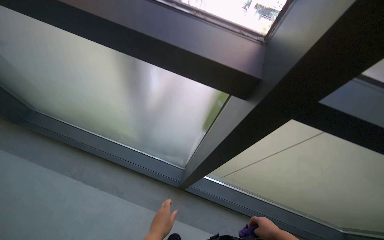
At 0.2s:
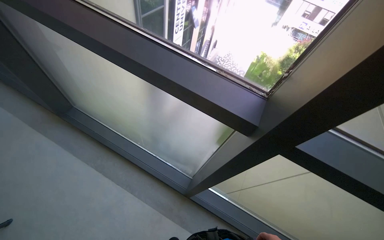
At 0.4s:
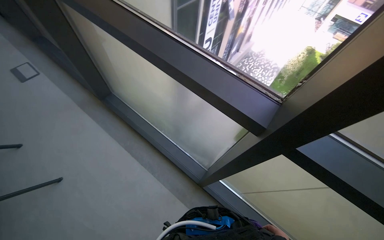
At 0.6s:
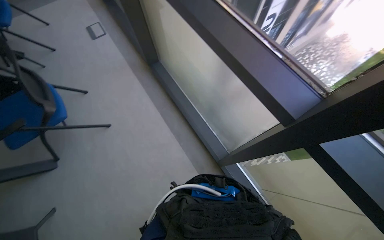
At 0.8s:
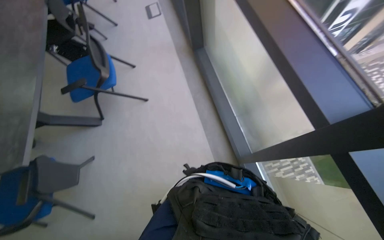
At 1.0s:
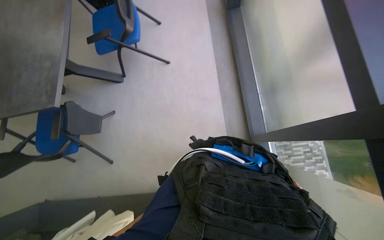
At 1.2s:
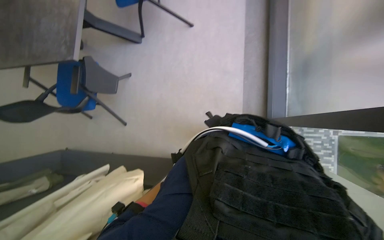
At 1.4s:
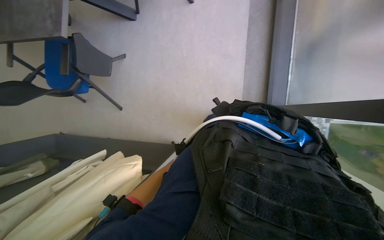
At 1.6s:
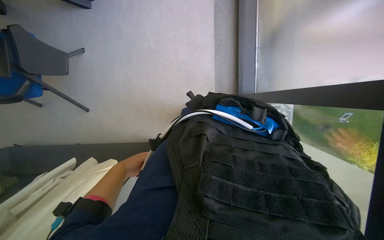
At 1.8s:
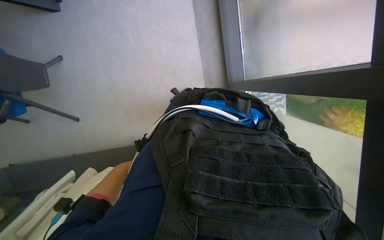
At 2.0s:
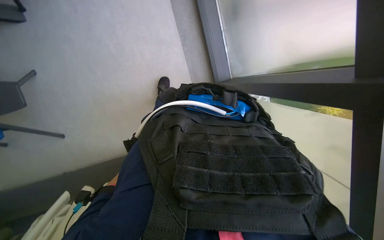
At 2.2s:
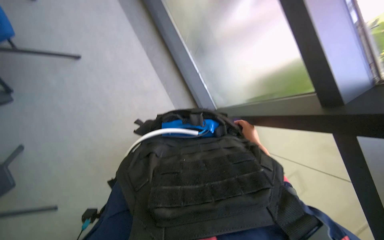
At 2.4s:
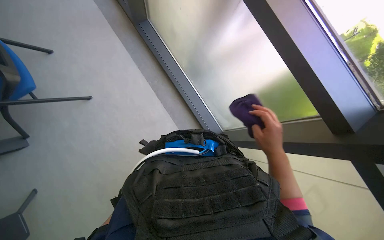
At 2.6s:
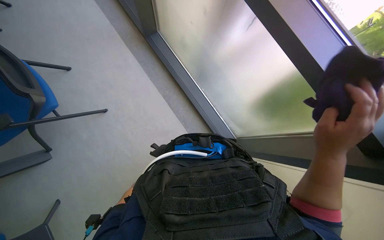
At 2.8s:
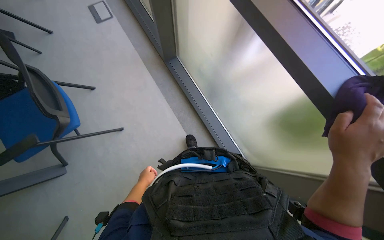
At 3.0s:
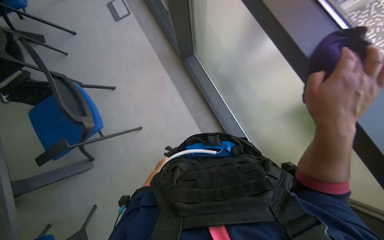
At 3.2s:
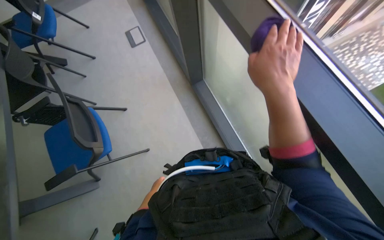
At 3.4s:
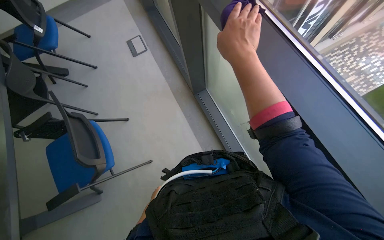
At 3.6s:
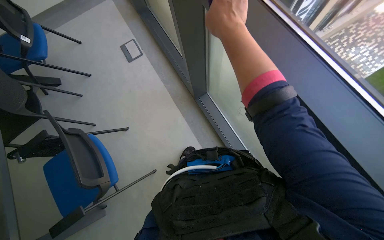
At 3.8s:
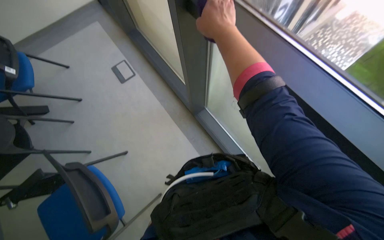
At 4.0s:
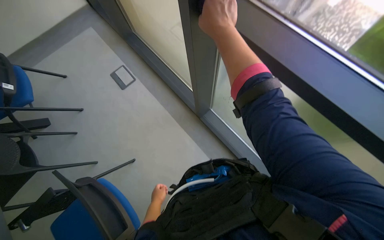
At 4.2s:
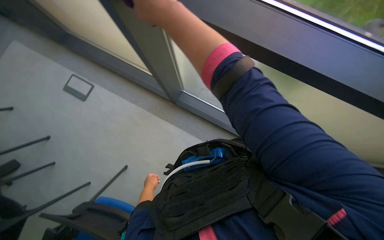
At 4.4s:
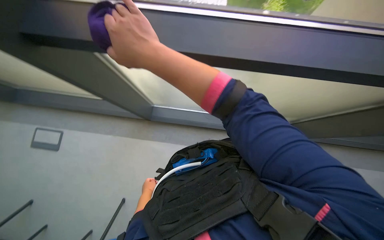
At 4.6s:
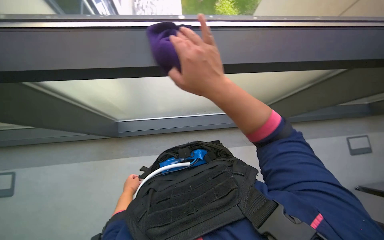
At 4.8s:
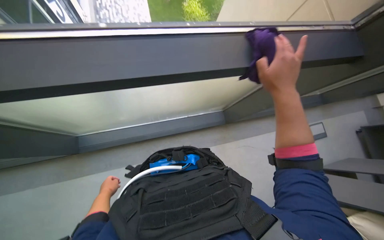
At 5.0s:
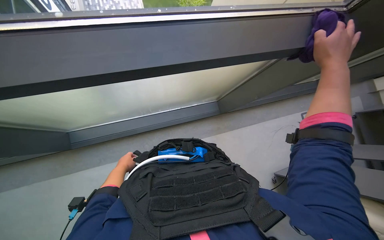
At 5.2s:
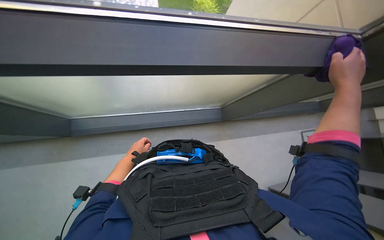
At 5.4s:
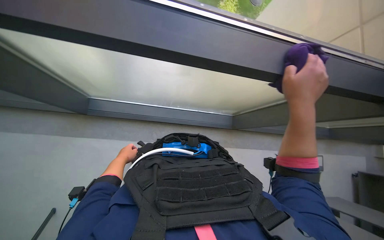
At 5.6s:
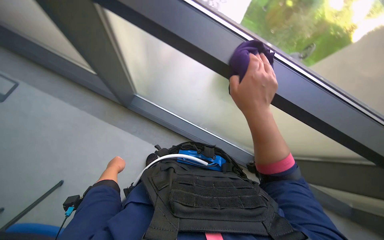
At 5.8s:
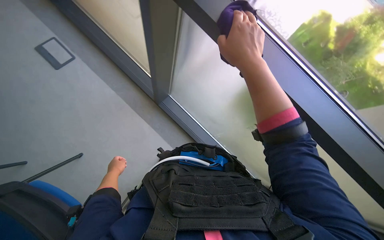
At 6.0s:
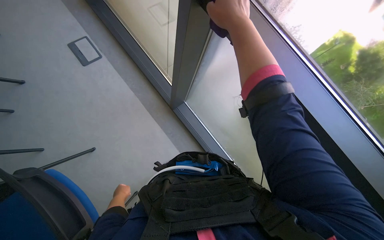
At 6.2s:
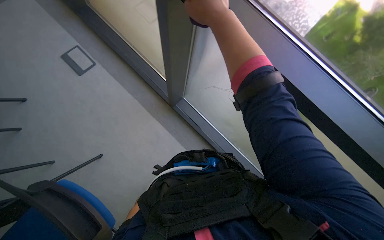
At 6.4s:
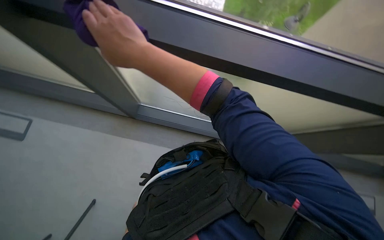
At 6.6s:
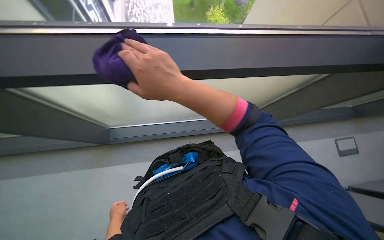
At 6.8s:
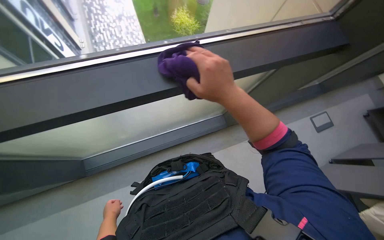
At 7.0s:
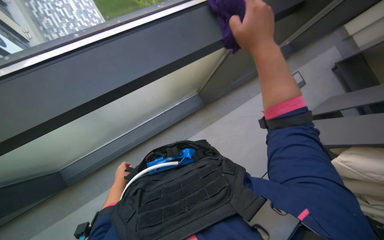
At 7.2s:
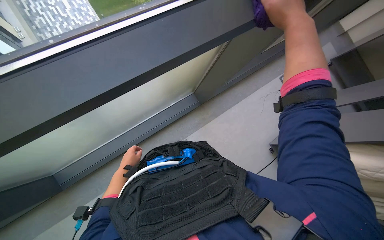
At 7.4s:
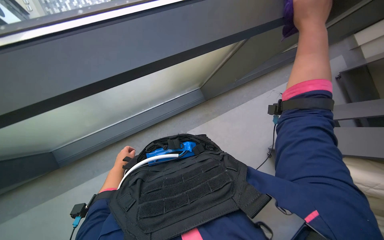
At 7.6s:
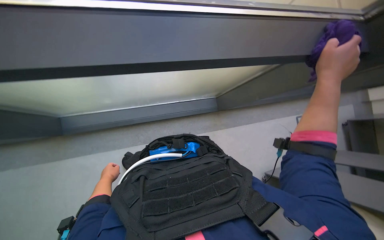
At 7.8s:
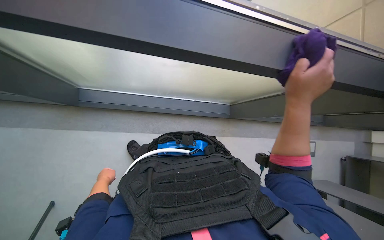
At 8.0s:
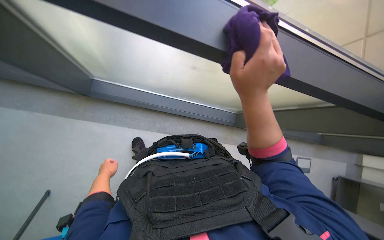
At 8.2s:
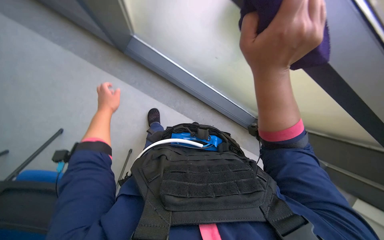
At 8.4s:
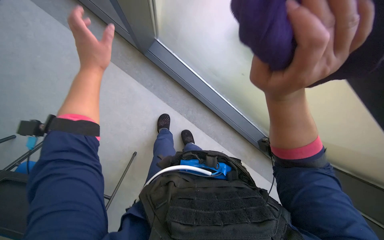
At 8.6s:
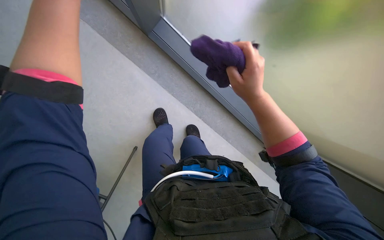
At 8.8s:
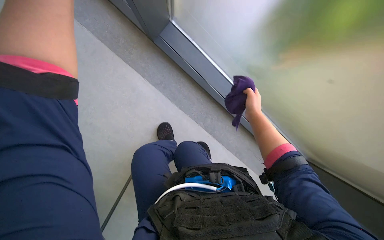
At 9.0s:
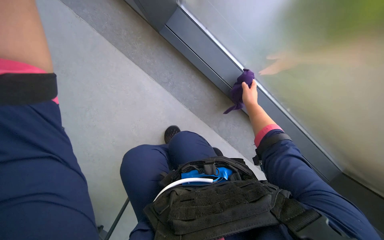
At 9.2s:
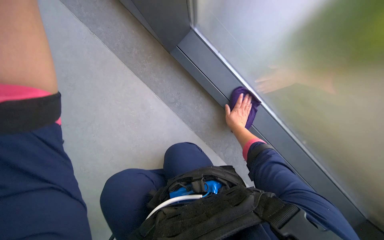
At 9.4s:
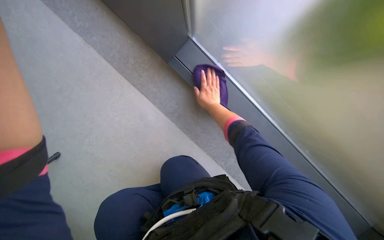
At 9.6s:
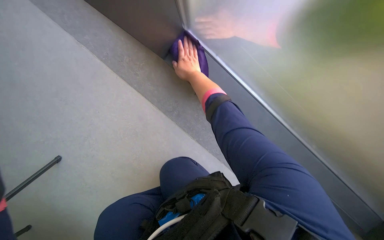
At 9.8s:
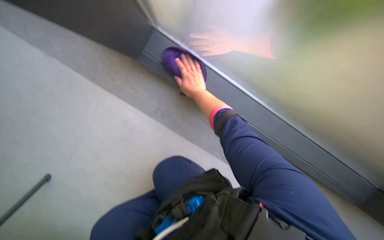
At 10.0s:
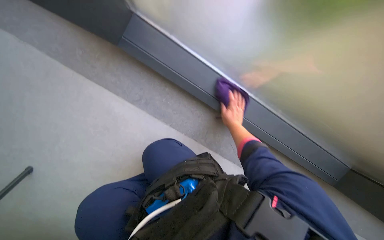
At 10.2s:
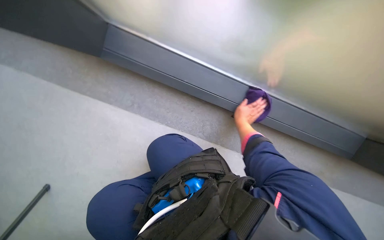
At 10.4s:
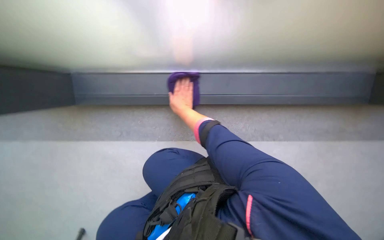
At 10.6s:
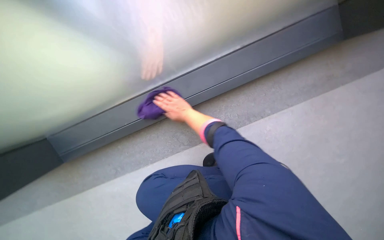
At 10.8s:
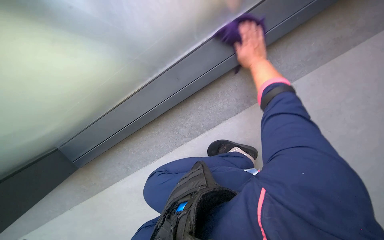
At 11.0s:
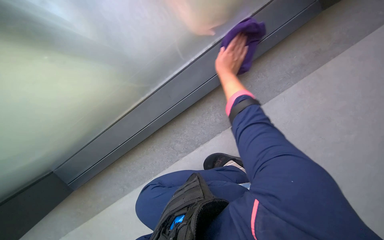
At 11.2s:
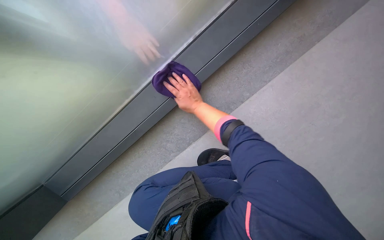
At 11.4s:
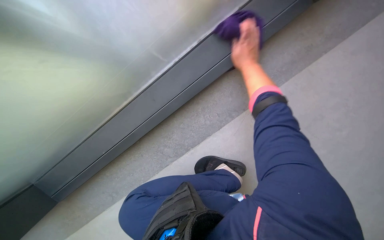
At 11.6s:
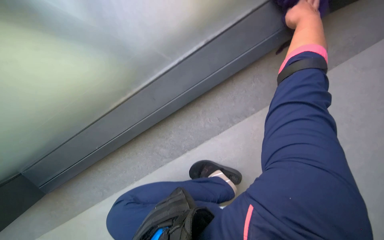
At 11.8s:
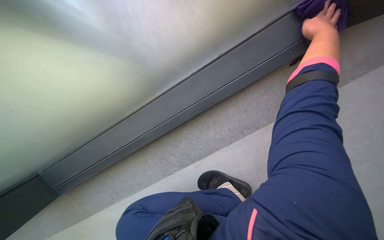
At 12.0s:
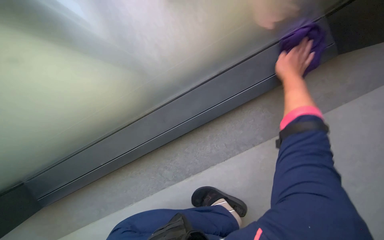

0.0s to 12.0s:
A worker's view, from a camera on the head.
Job: wiping surfaces.
The whole recording: Wiping window frame. The worker wipes the window frame with a purple cloth.
0.0s to 1.6s: The head rotates approximately 65 degrees to the left. The wearer looks about 40 degrees further downward.
1.6s to 3.0s: The camera pitches upward, by roughly 20 degrees. The scene rotates counterclockwise by approximately 30 degrees.
3.0s to 4.4s: The wearer's head swings approximately 60 degrees to the right.
6.0s to 7.6s: The head turns to the right by roughly 40 degrees. The camera pitches downward, by some 15 degrees.
7.6s to 9.0s: The head turns to the left by about 15 degrees. The right hand heads farther from the camera, covering about 50 cm.
9.0s to 10.4s: The right hand swings left and right, roughly 25 cm each way, with 2 reversals.

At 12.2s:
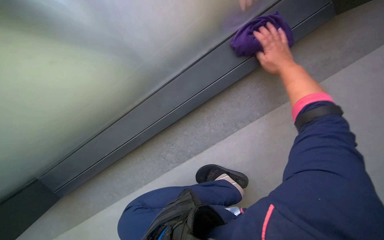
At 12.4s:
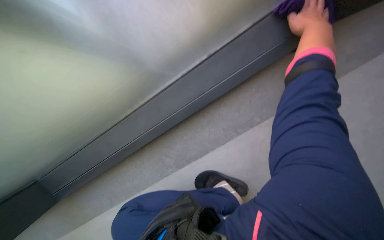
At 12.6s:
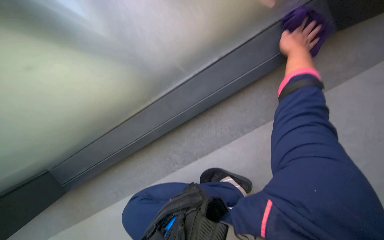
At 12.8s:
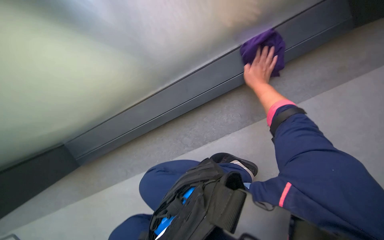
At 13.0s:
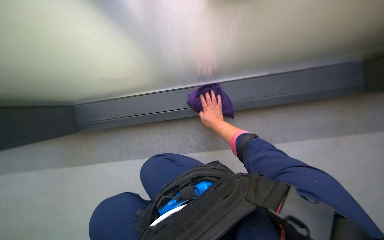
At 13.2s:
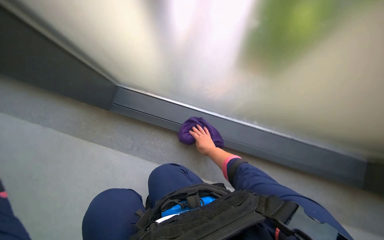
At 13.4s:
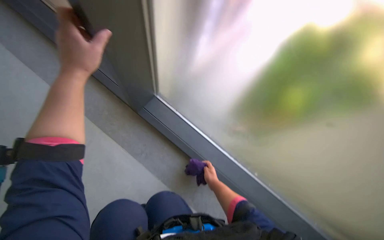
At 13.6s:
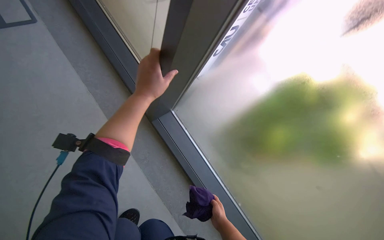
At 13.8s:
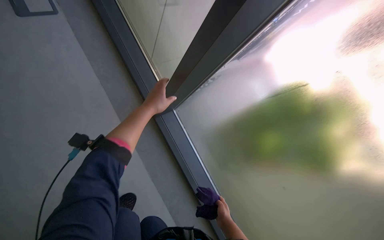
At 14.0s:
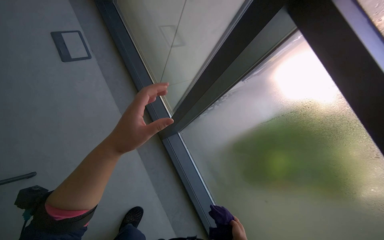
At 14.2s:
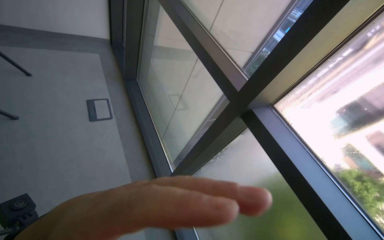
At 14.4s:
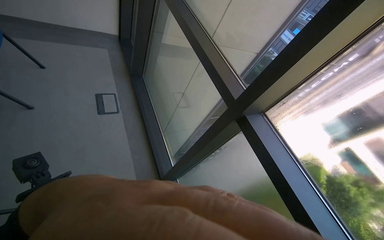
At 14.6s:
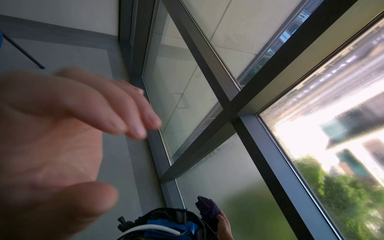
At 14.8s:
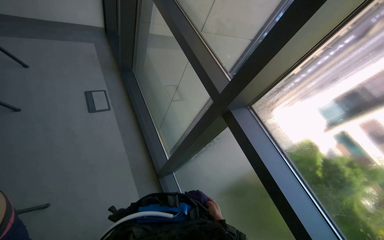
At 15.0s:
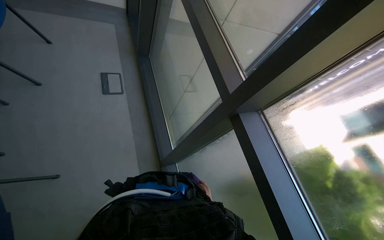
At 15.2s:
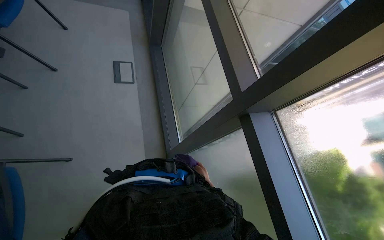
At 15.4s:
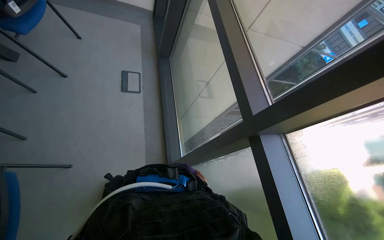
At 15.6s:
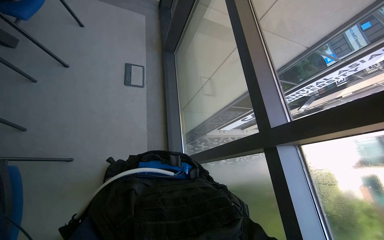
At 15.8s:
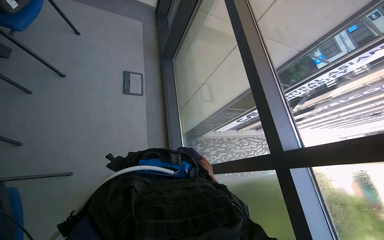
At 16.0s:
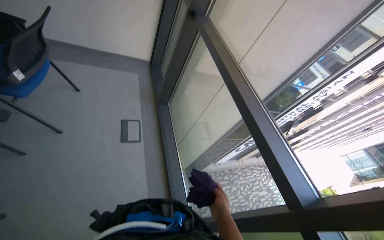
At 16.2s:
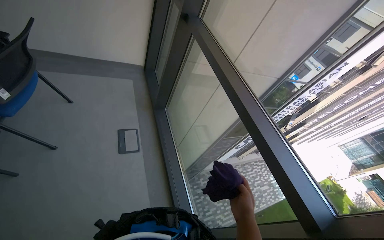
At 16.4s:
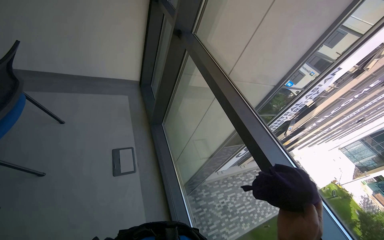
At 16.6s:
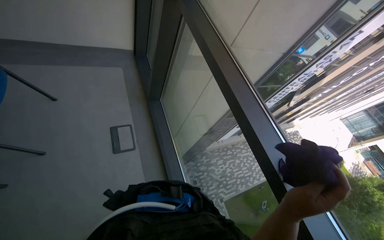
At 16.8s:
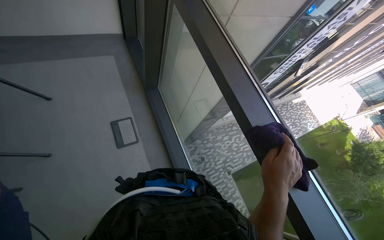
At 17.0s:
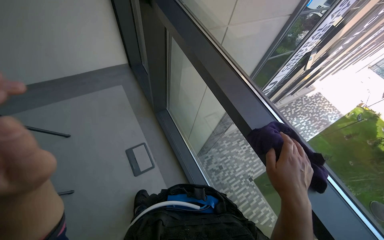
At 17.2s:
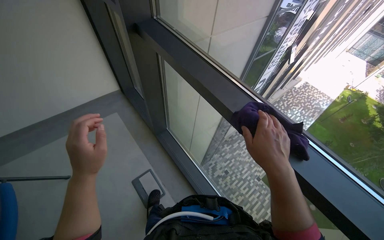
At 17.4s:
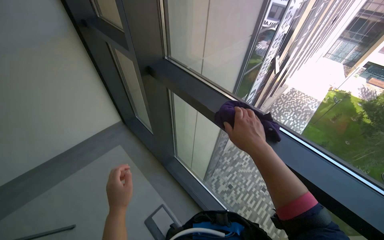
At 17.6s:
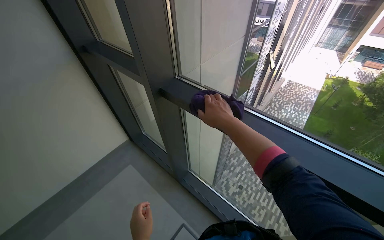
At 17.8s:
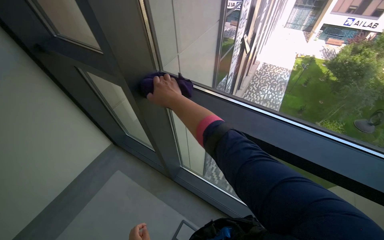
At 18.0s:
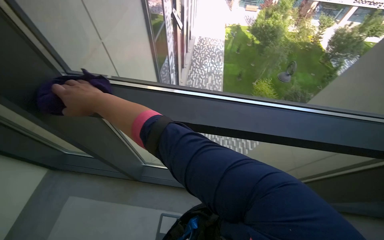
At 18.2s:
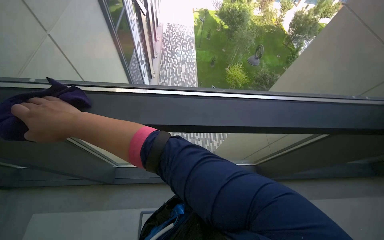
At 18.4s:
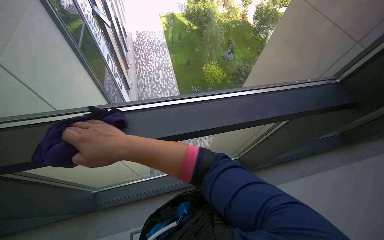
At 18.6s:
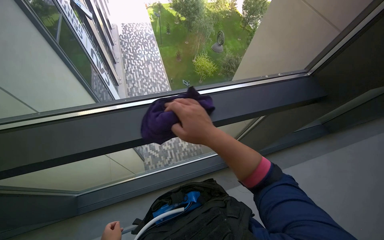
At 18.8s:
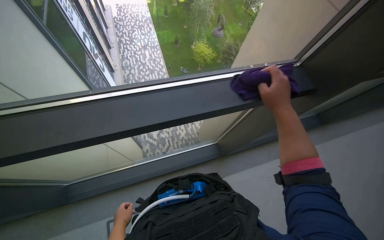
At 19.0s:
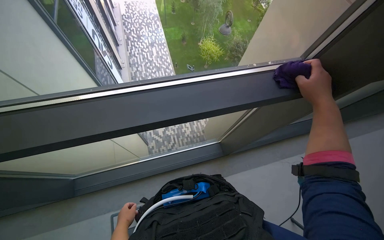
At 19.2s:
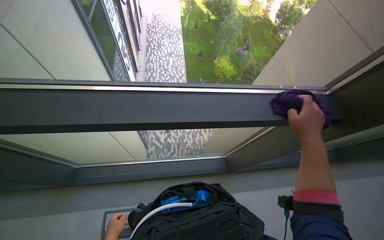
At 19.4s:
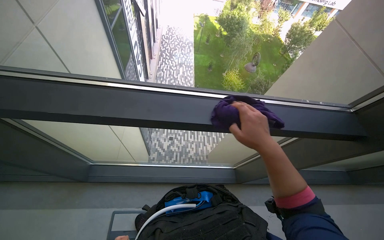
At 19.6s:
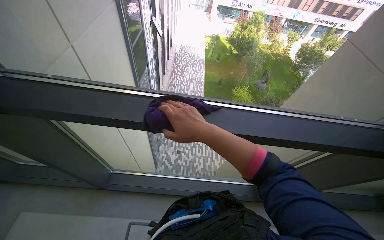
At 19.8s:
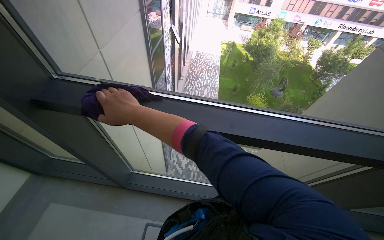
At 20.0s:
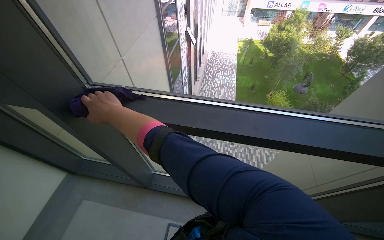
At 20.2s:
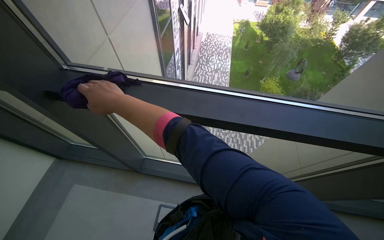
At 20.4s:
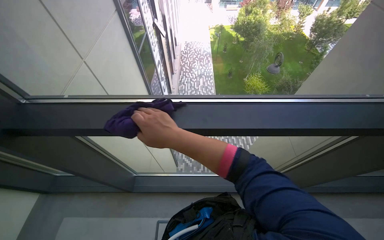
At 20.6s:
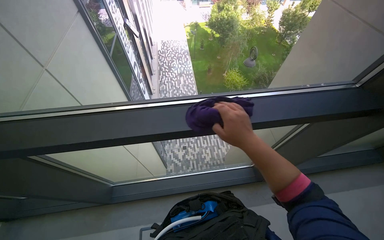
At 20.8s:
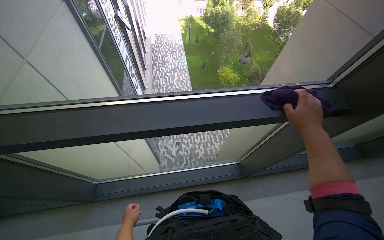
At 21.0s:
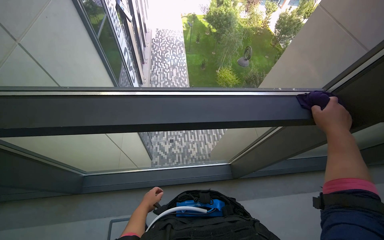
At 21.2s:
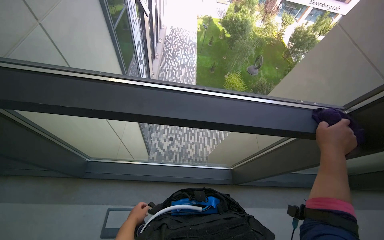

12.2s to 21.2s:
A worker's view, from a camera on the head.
Job: wiping surfaces.
The whole recording: Wiping window frame. The worker wipes the window frame with a purple cloth.
12.2s to 13.8s: The wearer moves roughly 60 cm. The camera sweeps to the right, by roughly 15 degrees. The view tips upward by roughly 20 degrees. The scene rotates clockwise by approximately 60 degrees.
13.8s to 15.2s: The head rotates approximately 20 degrees to the left.
15.2s to 16.6s: The wearer moves approximately 50 cm.
19.8s to 21.2s: The right hand heads to the right, covering approximately 80 cm.
